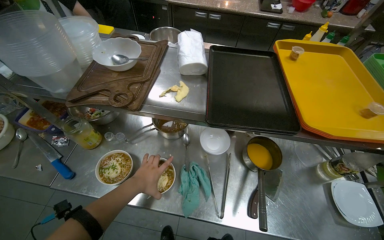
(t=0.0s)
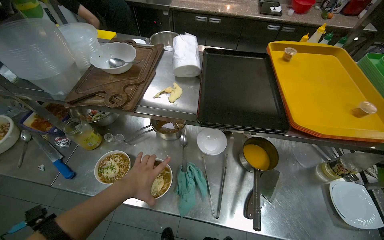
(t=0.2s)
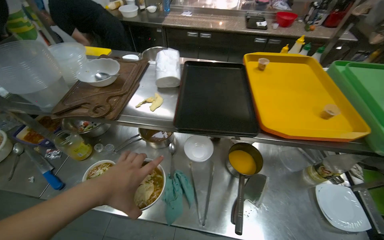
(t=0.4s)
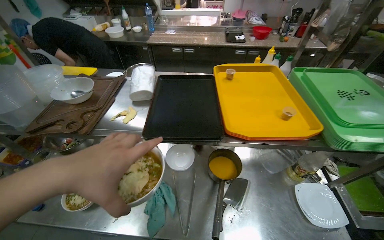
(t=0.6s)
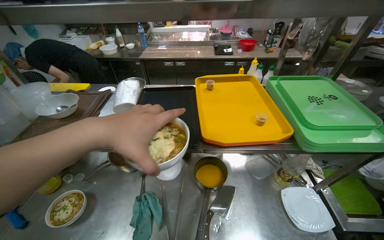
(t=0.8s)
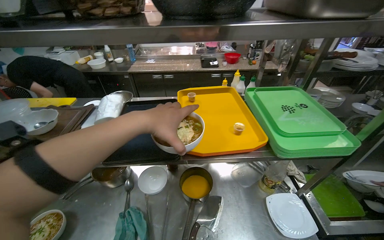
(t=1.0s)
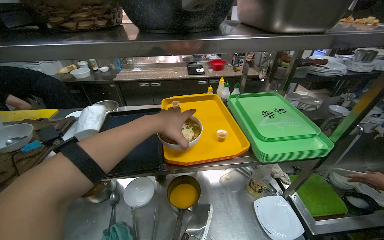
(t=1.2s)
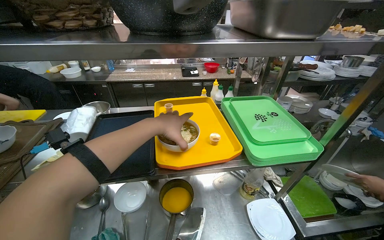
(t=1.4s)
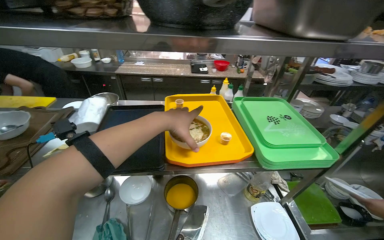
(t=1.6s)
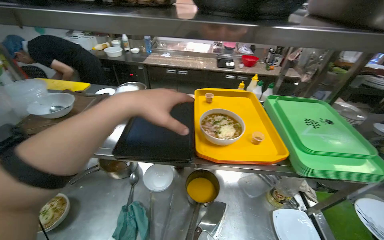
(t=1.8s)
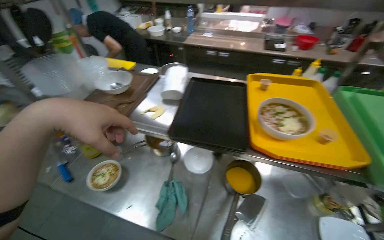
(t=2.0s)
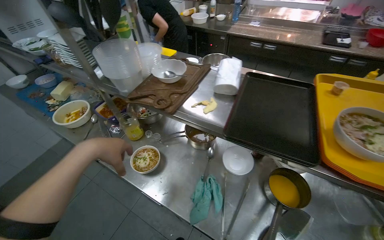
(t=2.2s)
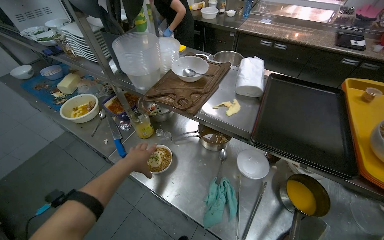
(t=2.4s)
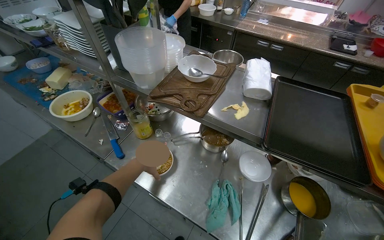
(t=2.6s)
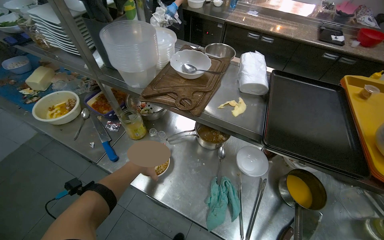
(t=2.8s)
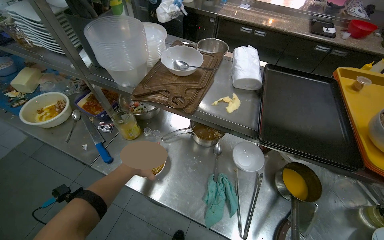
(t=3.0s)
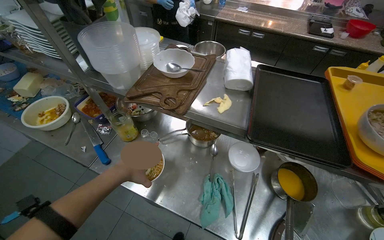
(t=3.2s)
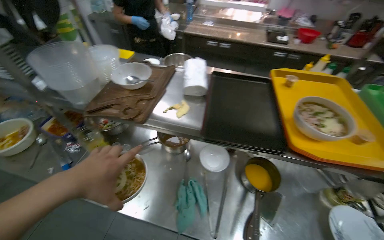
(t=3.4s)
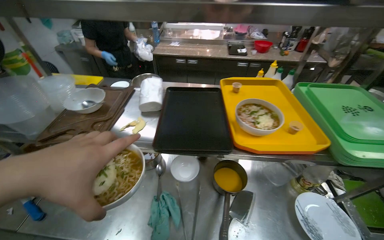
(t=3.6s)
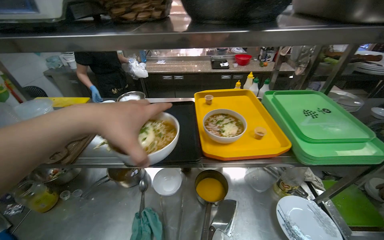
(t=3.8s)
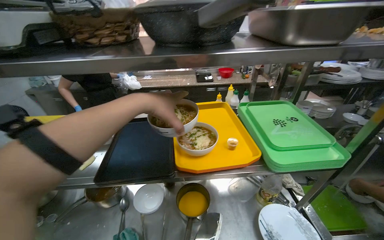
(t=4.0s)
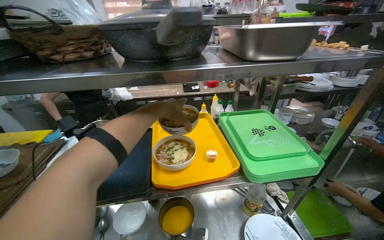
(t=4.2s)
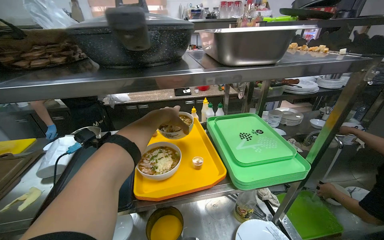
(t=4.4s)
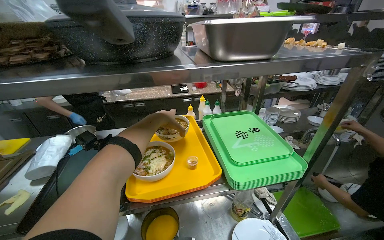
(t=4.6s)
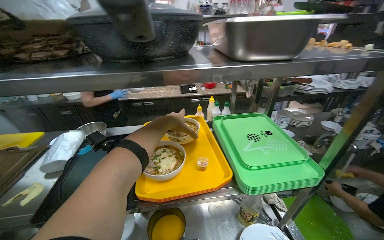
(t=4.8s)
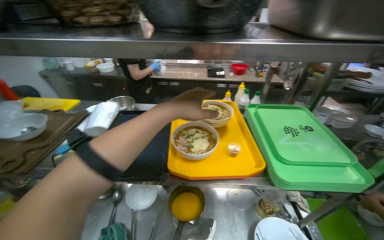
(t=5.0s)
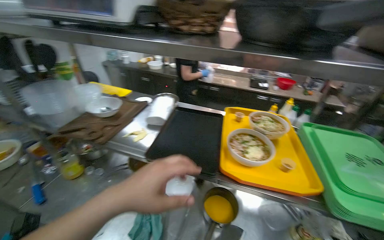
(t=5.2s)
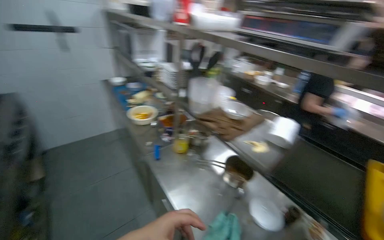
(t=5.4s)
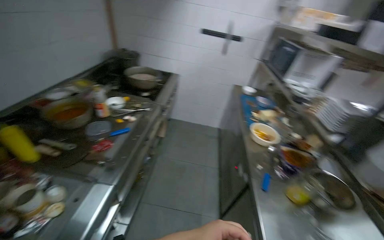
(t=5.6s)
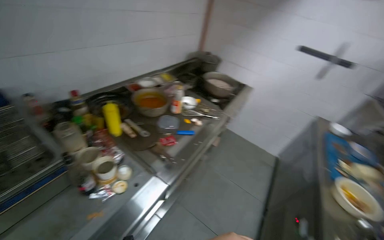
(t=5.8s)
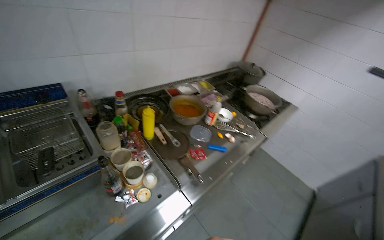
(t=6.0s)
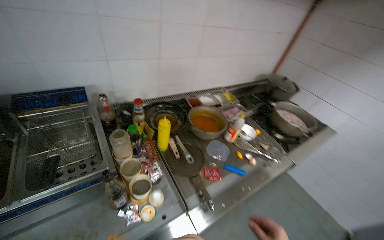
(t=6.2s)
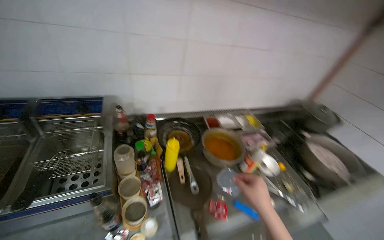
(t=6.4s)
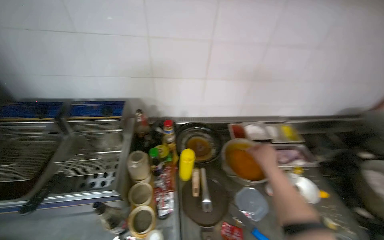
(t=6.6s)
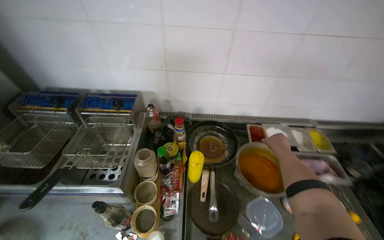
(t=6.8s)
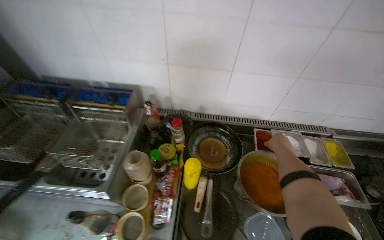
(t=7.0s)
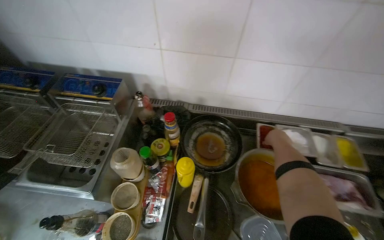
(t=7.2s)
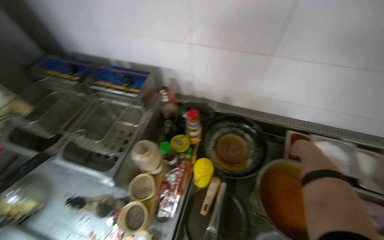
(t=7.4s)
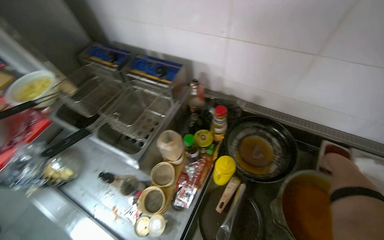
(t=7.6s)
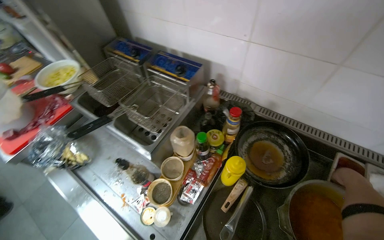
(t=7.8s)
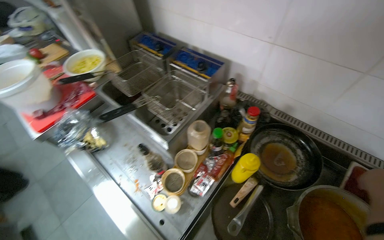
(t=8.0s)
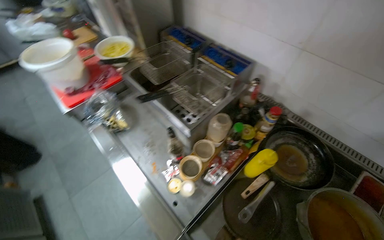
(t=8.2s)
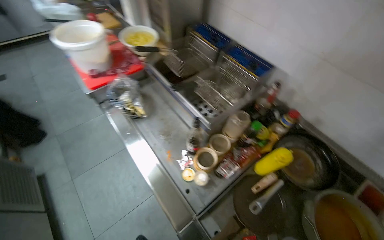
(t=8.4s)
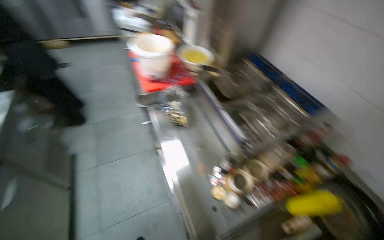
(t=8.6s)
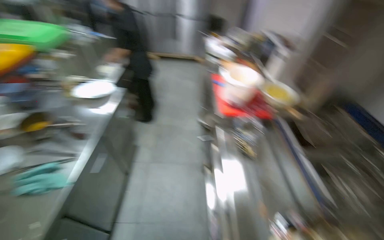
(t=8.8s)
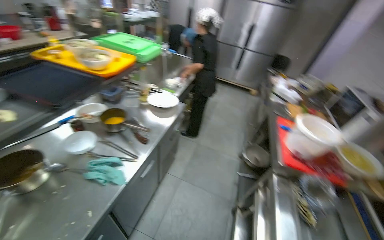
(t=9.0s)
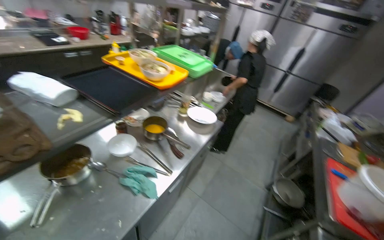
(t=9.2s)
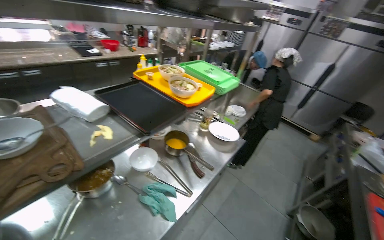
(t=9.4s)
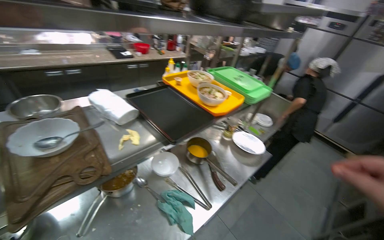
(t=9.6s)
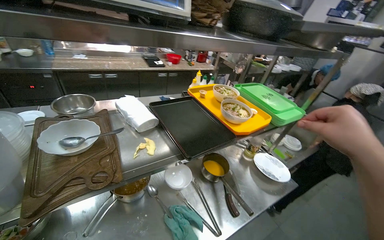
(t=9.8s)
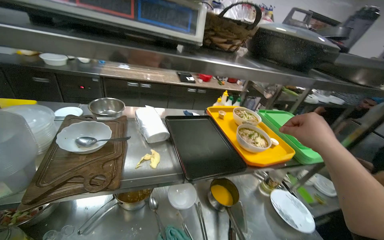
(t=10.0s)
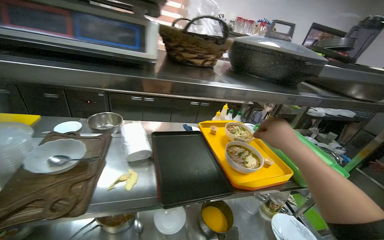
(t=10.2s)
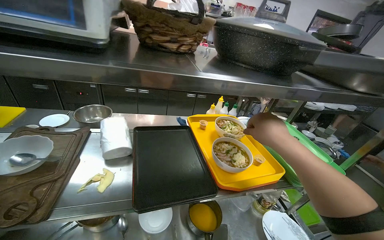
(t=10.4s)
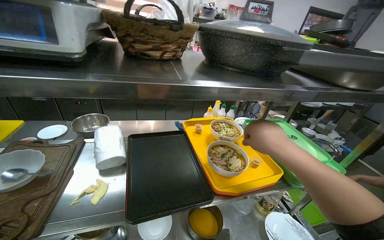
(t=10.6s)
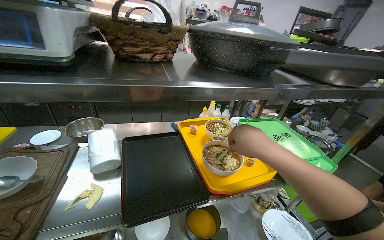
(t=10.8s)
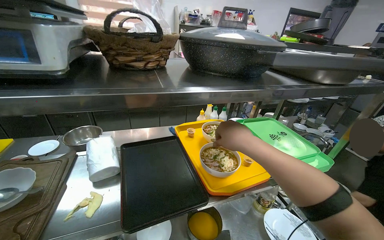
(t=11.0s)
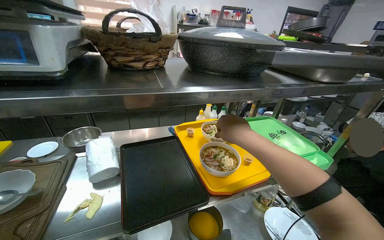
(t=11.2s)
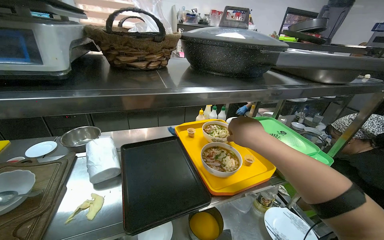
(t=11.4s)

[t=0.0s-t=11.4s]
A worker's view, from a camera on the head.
Job: preparing food.
The whole recording: Adding toppings and seasoning to bowls. The worker adds toppings and seasoning to the bowls and places them on a serving tray.
t=0.0s to t=1.4s: The wearer looks about 20 degrees further upward. The left hand heads to the right and up the picture, covering approximately 60 cm.
t=1.4s to t=2.8s: The wearer moves roughly 40 cm. The wearer's head swings roughly 30 degrees to the left. The camera pitches downward, by approximately 15 degrees.
t=2.8s to t=4.2s: The head travels to the right, some 50 cm. The wearer's head swings about 30 degrees to the right. The camera pitches upward, by roughly 20 degrees.
t=4.2s to t=5.6s: The head travels roughly 60 cm. The wearer looks roughly 105 degrees further to the left.
t=5.6s to t=7.2s: The camera travels about 80 cm. The head turns to the left by some 90 degrees.
t=7.2s to t=8.6s: The head travels about 40 cm. The wearer looks approximately 60 degrees further to the left.
t=8.6s to t=10.0s: The head travels some 70 cm. The wearer's head swings some 100 degrees to the left. The view tips upward by about 30 degrees.

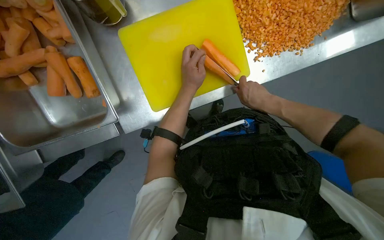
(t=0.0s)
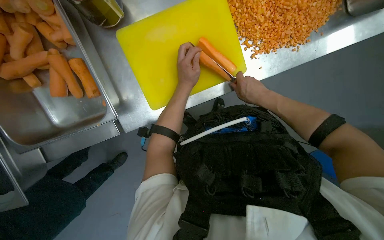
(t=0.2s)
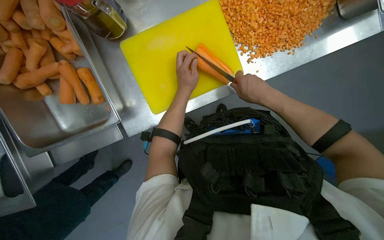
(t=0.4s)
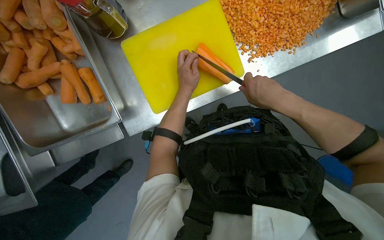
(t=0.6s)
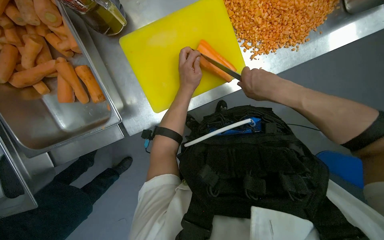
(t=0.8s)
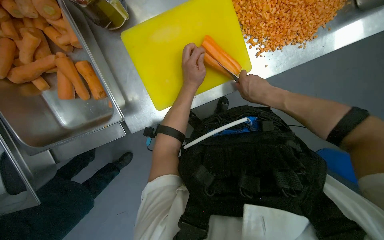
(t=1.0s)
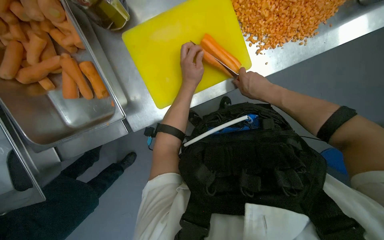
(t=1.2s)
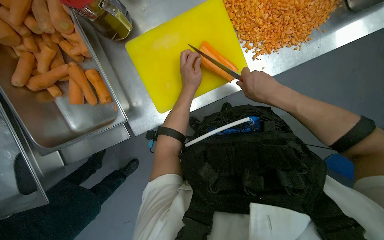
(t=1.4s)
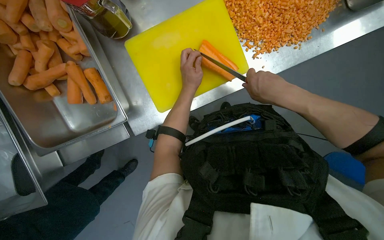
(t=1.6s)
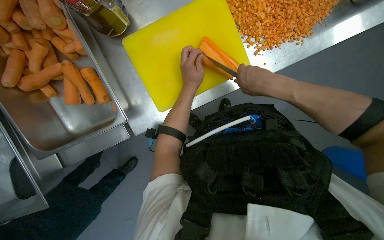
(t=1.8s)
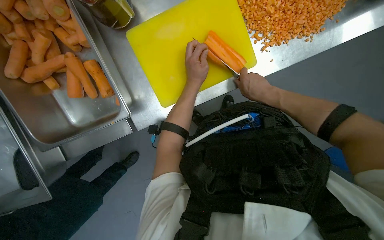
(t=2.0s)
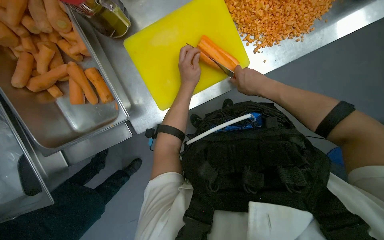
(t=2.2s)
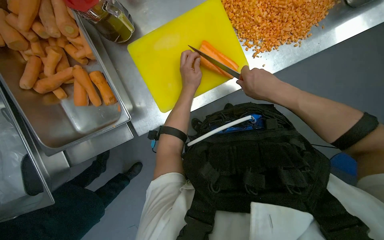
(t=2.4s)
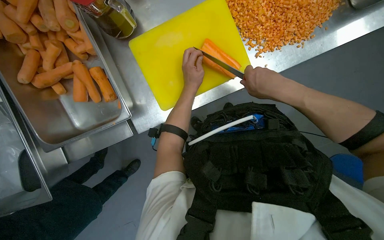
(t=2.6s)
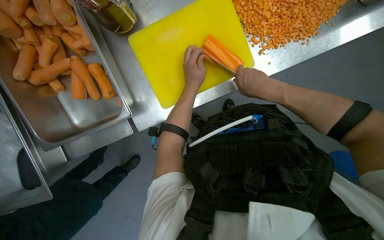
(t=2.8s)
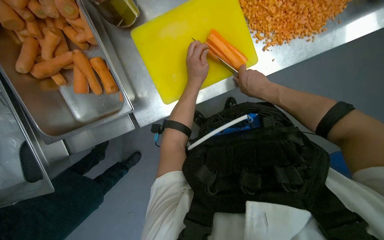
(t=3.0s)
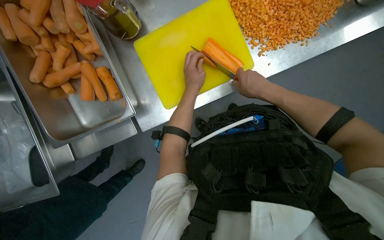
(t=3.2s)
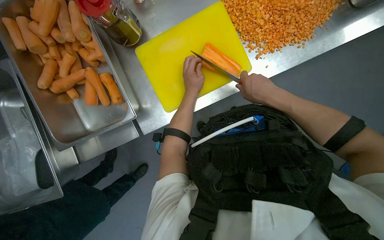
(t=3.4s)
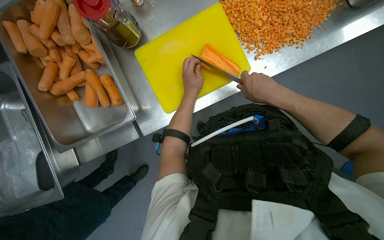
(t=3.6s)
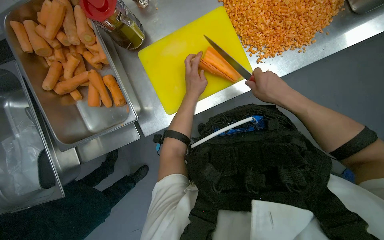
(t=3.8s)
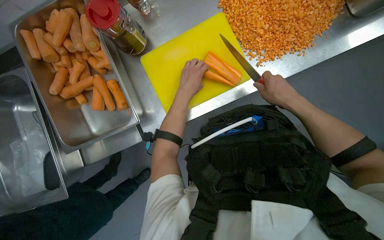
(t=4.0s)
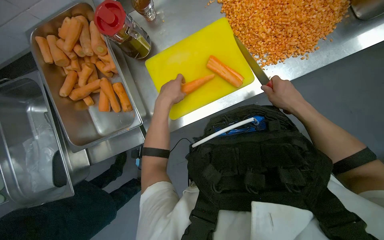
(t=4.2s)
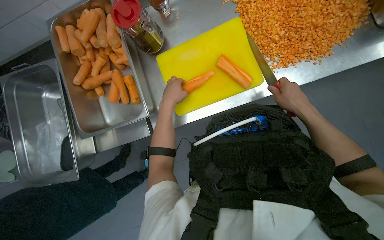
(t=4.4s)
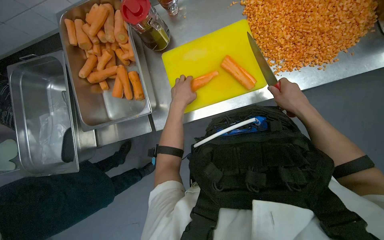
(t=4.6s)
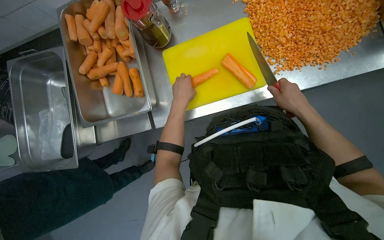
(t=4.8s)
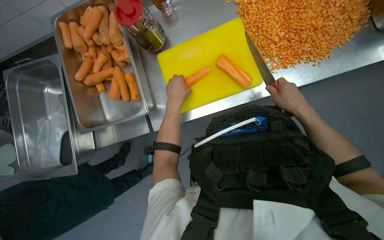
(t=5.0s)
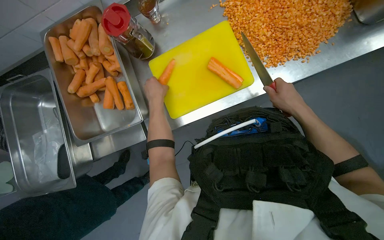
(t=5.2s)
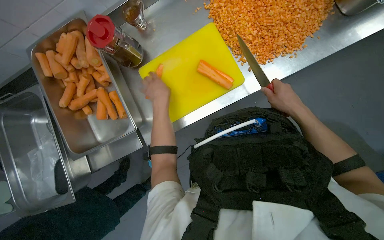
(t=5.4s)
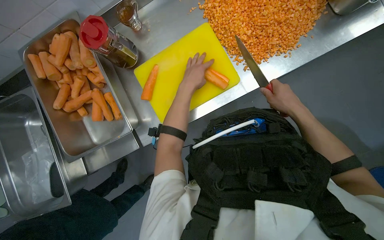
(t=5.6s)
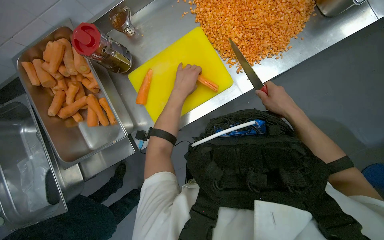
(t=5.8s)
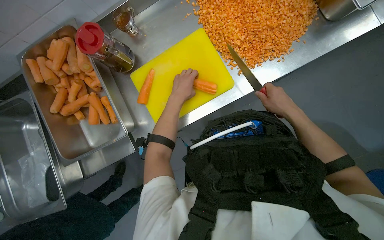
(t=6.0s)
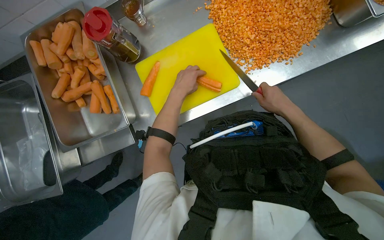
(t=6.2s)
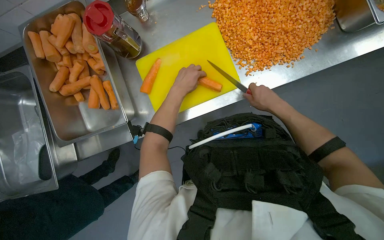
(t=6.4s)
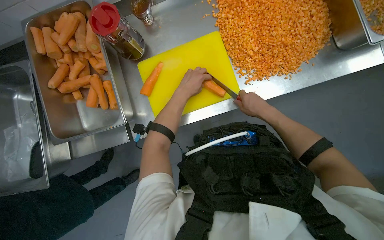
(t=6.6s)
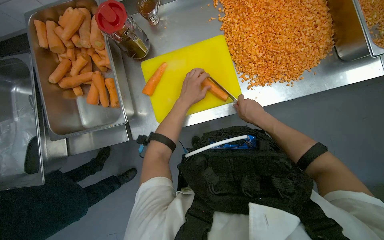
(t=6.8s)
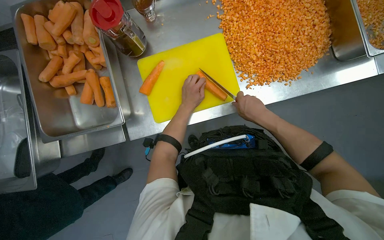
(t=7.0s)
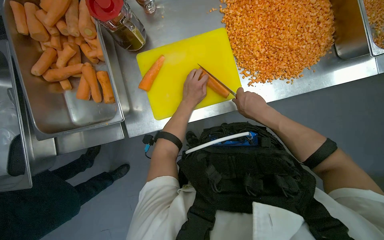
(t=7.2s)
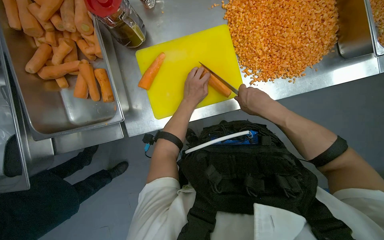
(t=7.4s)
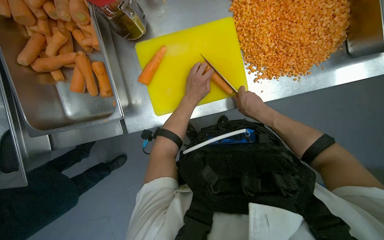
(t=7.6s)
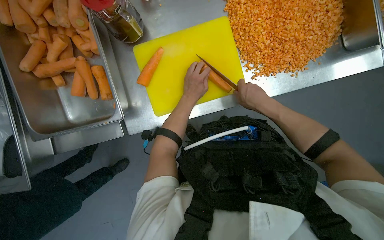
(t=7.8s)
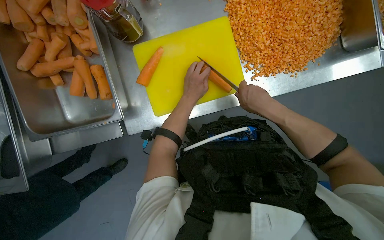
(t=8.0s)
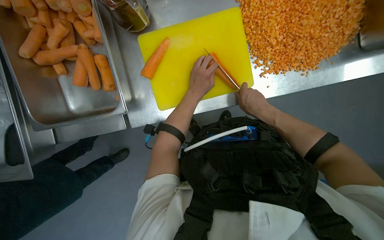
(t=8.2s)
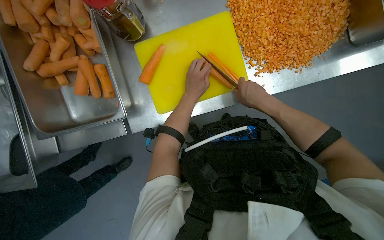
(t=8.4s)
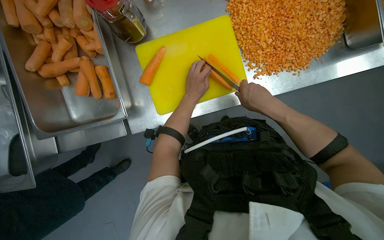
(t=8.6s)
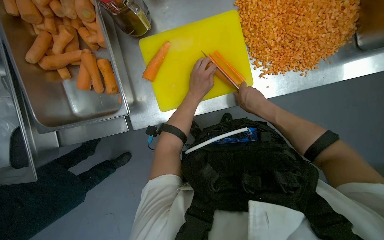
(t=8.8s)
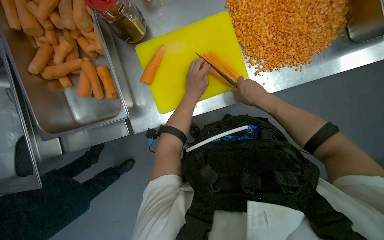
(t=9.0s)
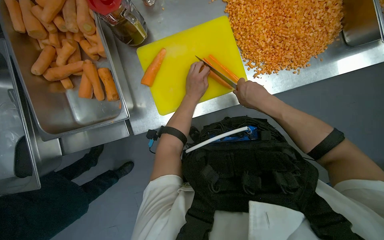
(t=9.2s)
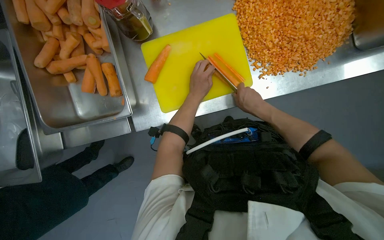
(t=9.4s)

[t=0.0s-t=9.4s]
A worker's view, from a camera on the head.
Job: preparing food.
The whole recording: Dicing carrots on cutting board. The worker dices carrots on a yellow cutting board and scrapes them into a metal tray.
t=0.0s to t=1.6s: The right hand shifts about 10 cm nearer to the camera.
t=1.6s to t=3.2s: The right hand swings nearer and farther, approximately 10 cm each way, with 2 reversals.
t=6.2s to t=7.8s: The right hand shifts about 15 cm to the left.
t=7.8s to t=9.4s: The hands make small movements and keep their place.
